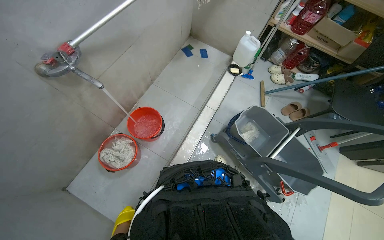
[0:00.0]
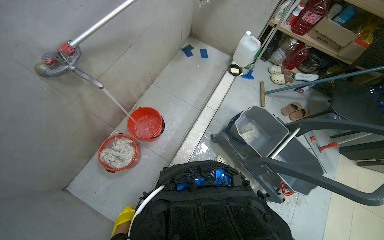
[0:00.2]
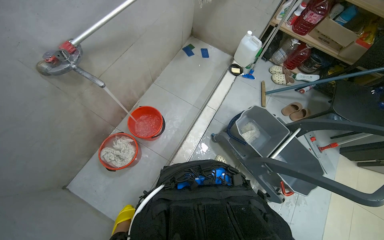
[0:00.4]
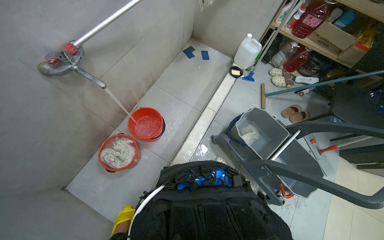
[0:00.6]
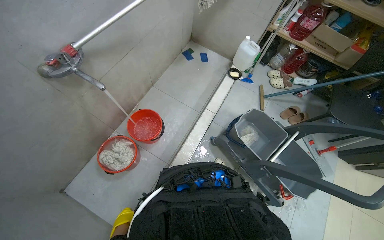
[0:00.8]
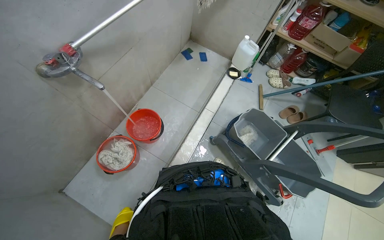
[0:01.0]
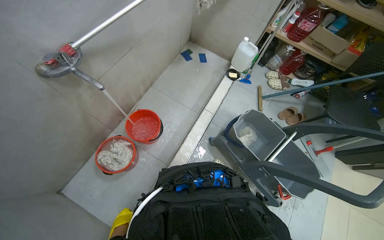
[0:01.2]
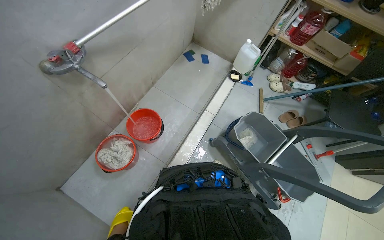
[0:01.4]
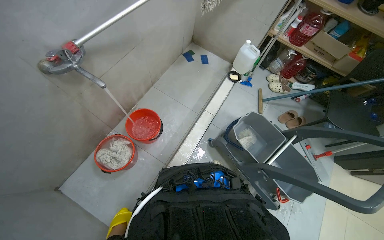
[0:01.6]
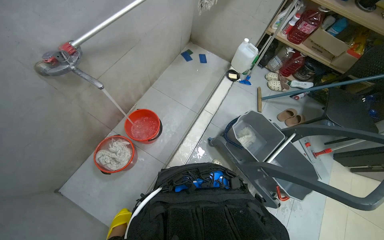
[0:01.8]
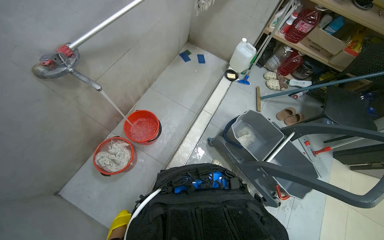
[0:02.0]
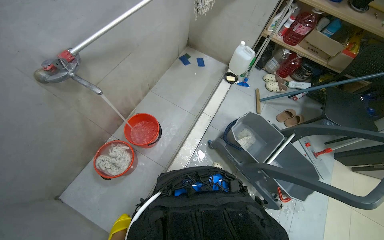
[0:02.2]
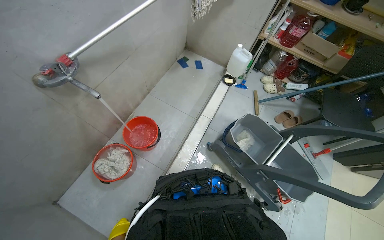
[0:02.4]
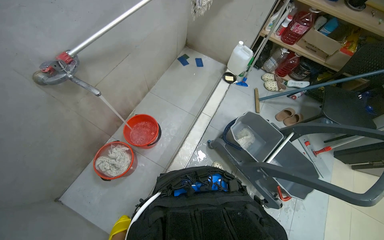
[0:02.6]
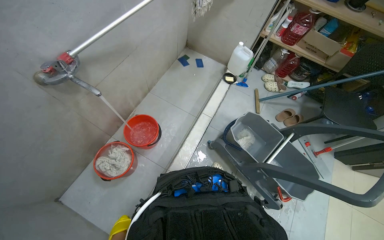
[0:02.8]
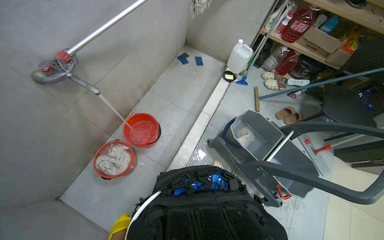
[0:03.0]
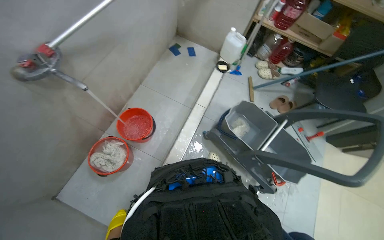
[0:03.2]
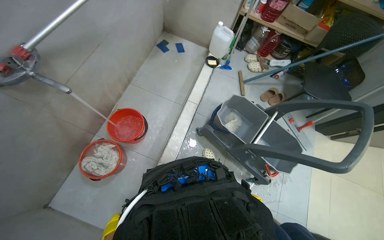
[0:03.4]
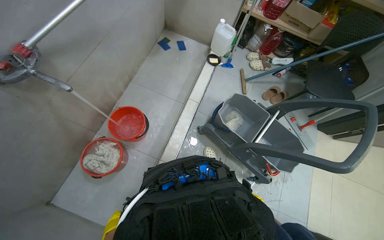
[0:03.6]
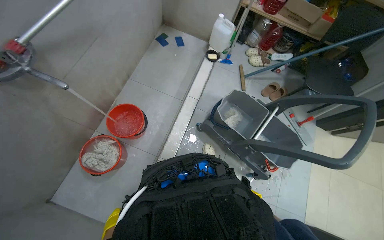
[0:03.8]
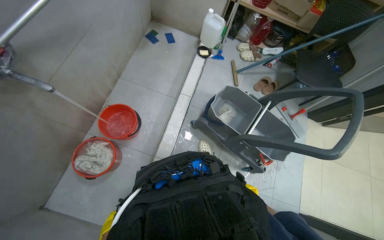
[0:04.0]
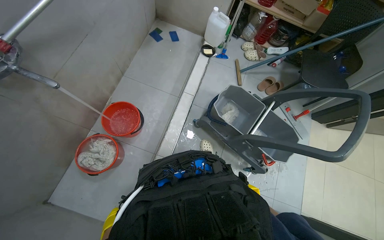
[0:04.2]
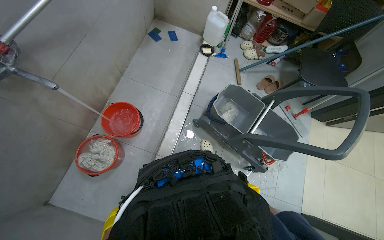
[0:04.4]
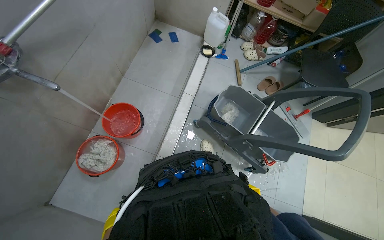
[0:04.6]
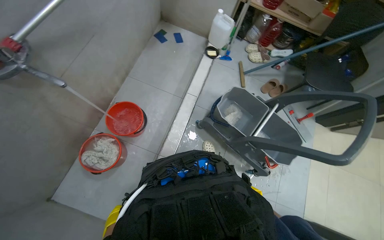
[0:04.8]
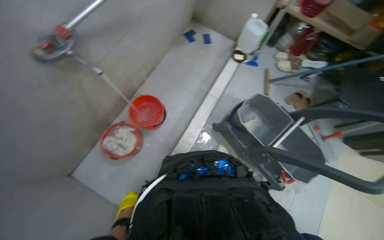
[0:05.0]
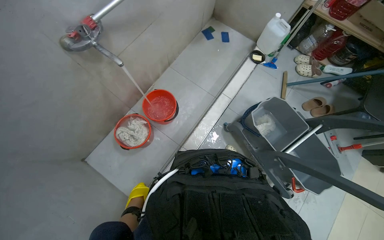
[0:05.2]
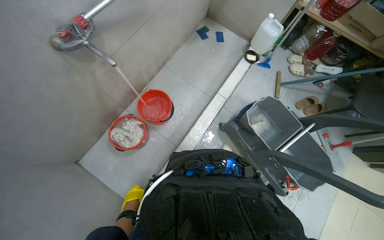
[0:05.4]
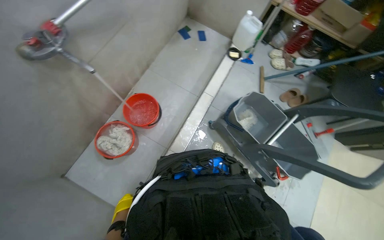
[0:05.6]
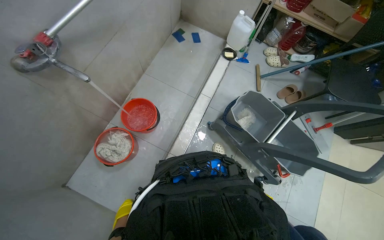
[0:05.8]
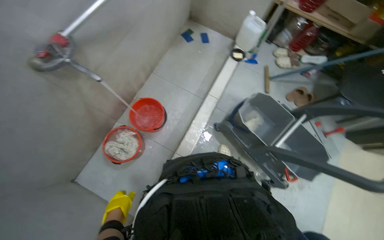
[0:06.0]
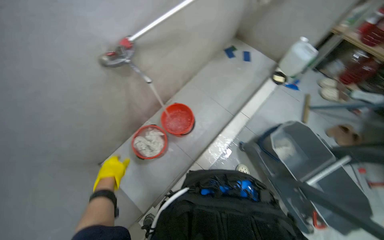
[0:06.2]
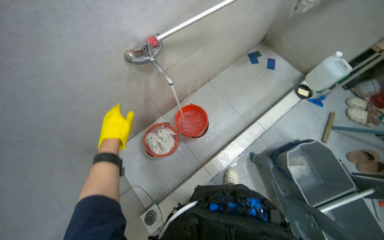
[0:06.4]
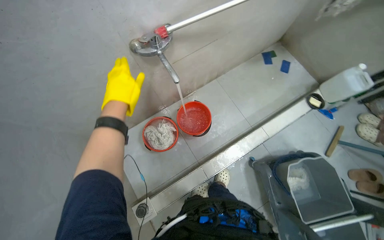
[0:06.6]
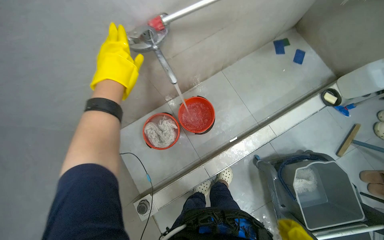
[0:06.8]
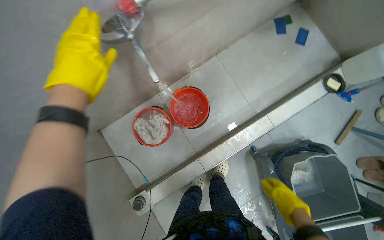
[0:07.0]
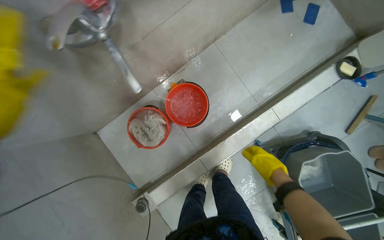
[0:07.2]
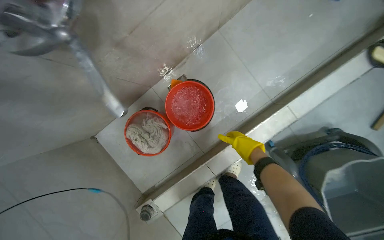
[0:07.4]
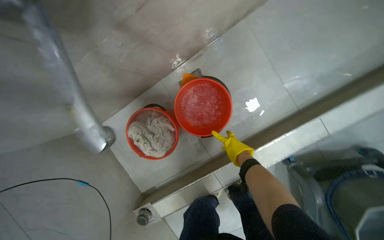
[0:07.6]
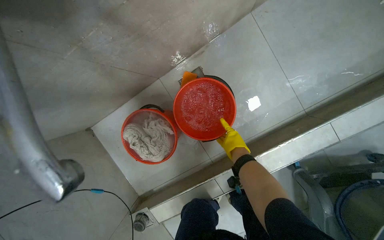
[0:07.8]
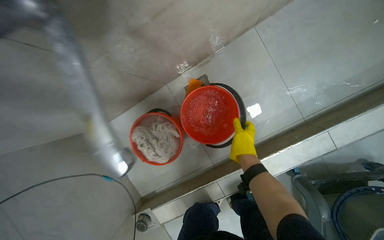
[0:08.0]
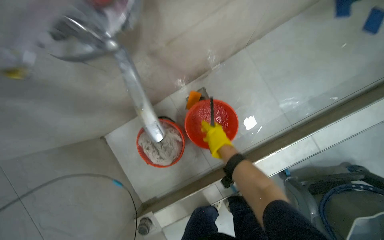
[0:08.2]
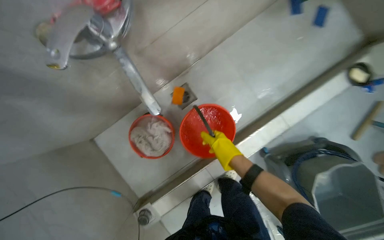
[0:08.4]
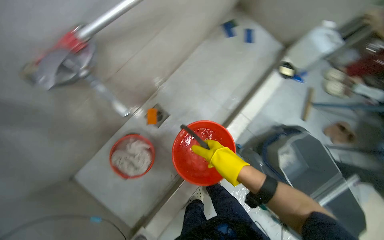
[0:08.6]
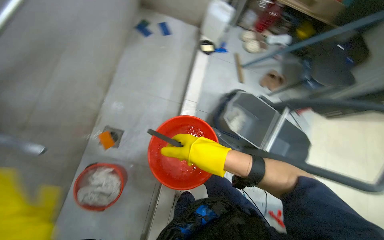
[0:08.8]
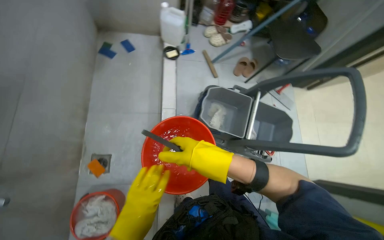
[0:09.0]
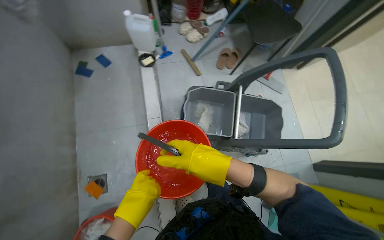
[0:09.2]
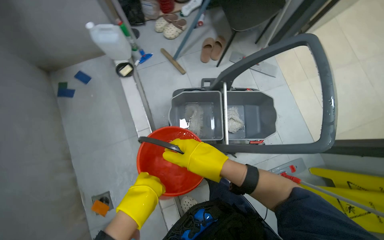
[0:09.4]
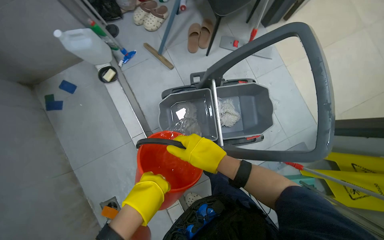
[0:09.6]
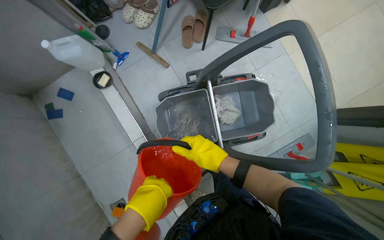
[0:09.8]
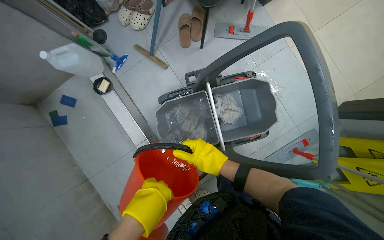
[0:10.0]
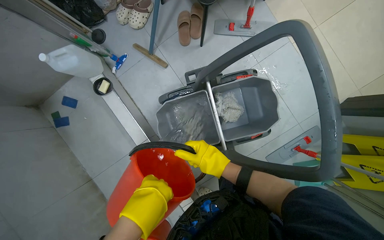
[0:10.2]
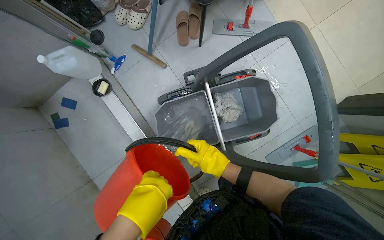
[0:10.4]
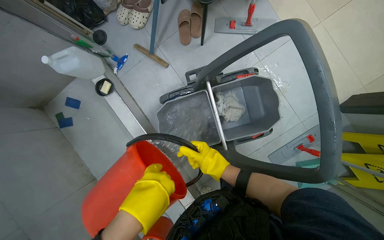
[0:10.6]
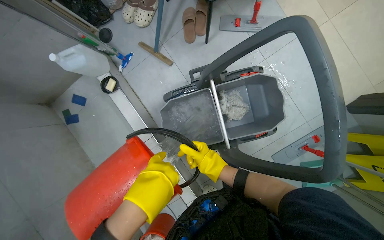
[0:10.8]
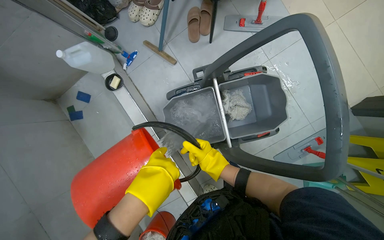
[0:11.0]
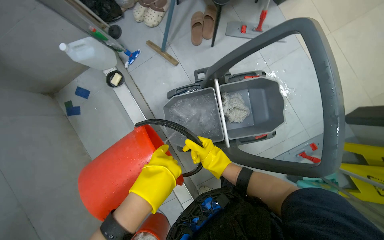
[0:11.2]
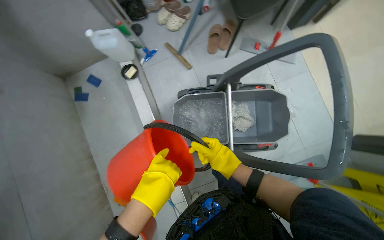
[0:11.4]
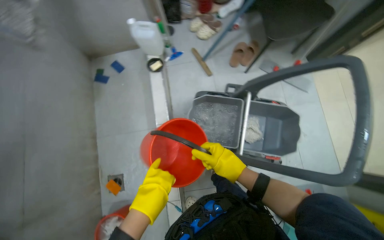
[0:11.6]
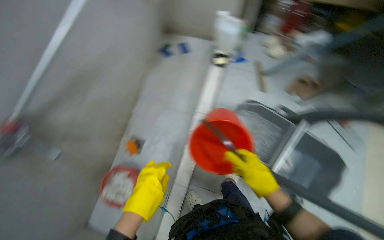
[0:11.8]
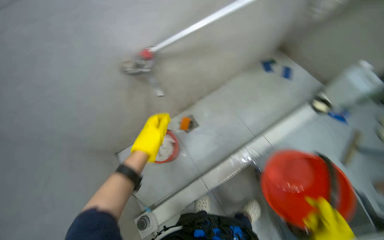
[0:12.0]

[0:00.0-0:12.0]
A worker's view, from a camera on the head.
Job: preparing cleaning supplies.
The whole recording: Filling buckets and rinsing cleaning items. The worker fills multiple buckets with water and rinses various cleaning cloths and mop heads under a faucet.
0:06.0 to 0:07.6: The wearer moves approximately 70 cm. The wearer's head swings roughly 35 degrees to the left. The view tilts some 25 degrees downward.
0:07.6 to 0:09.0: The camera travels roughly 60 cm. The wearer looks approximately 60 degrees further to the right. The view tilts approximately 15 degrees upward.
0:09.0 to 0:10.4: The head travels some 60 cm. The view tilts roughly 20 degrees downward. The scene rotates counterclockwise by some 35 degrees.
0:10.4 to 0:12.0: The camera is carried about 70 cm. The head rotates some 90 degrees to the left. The view tips upward by some 15 degrees.

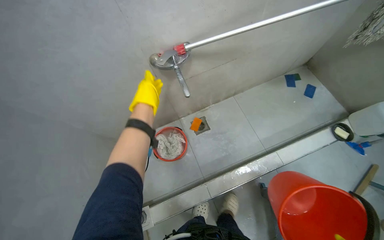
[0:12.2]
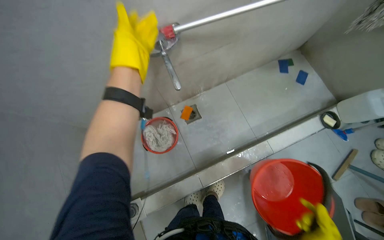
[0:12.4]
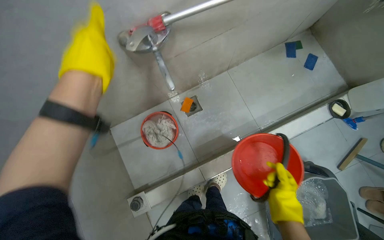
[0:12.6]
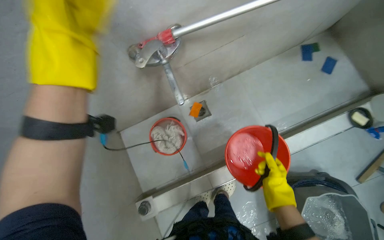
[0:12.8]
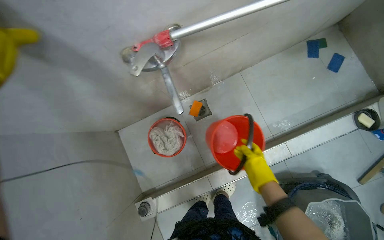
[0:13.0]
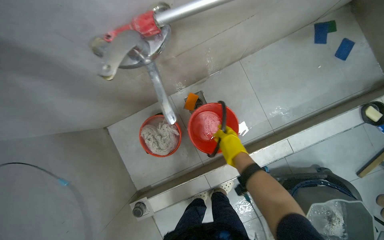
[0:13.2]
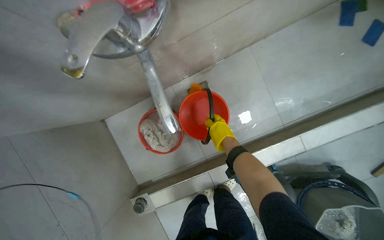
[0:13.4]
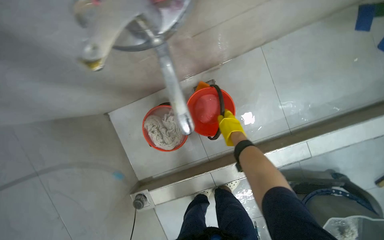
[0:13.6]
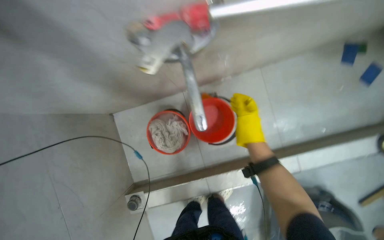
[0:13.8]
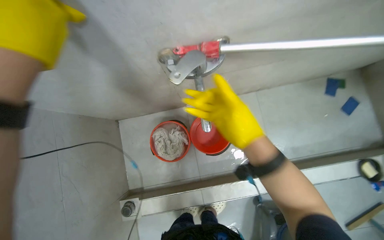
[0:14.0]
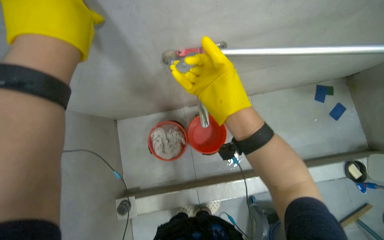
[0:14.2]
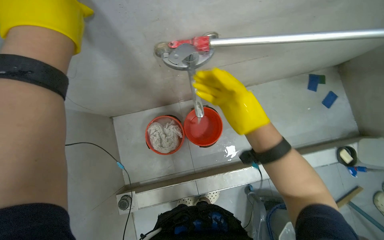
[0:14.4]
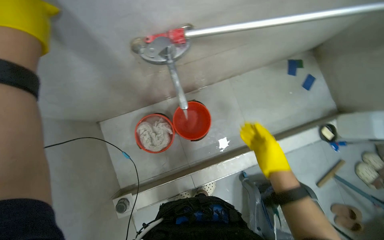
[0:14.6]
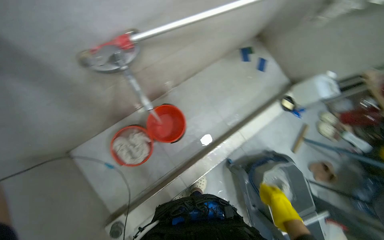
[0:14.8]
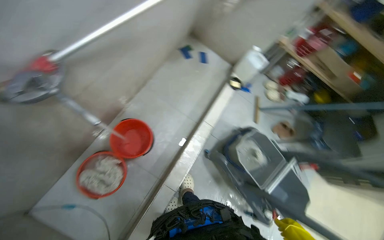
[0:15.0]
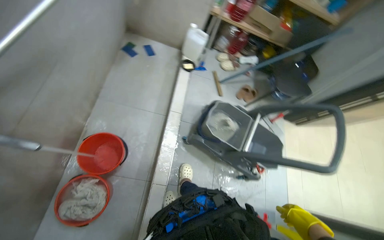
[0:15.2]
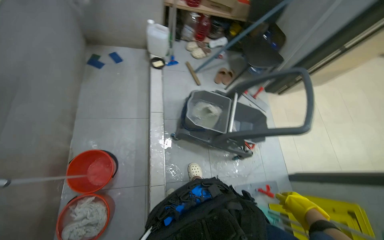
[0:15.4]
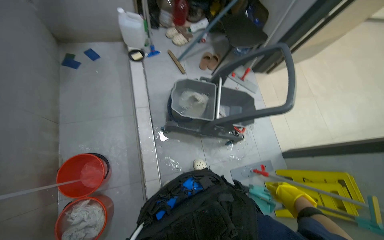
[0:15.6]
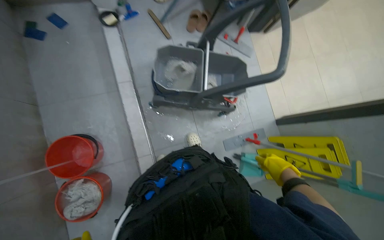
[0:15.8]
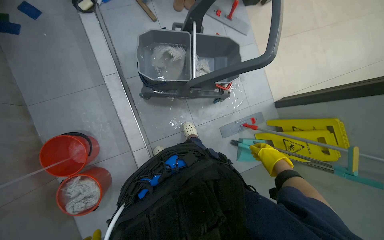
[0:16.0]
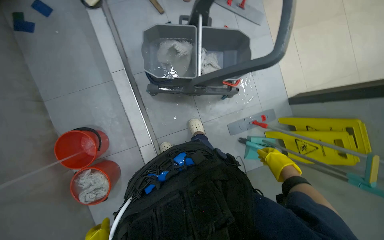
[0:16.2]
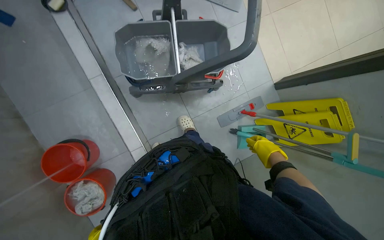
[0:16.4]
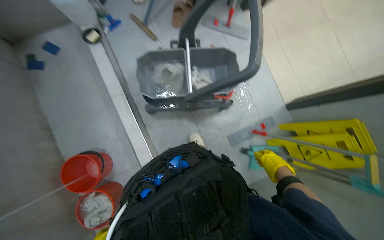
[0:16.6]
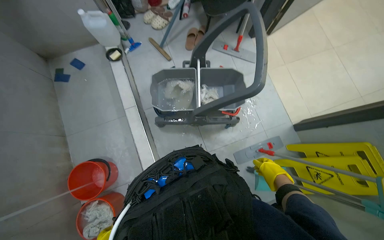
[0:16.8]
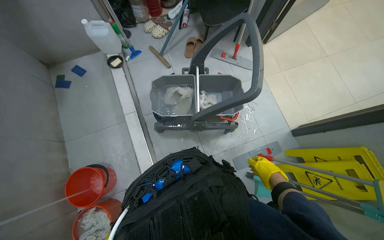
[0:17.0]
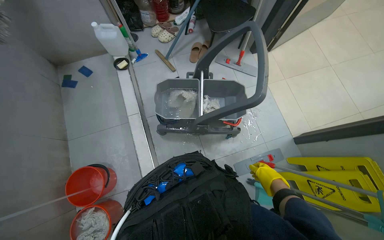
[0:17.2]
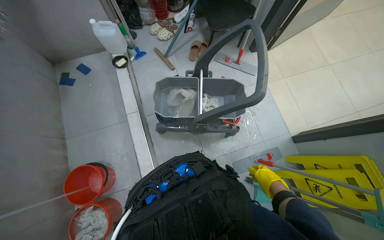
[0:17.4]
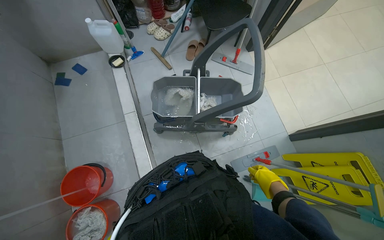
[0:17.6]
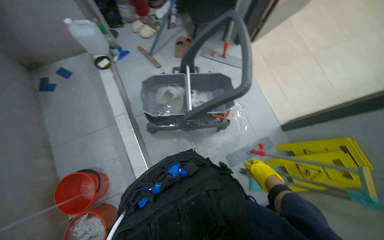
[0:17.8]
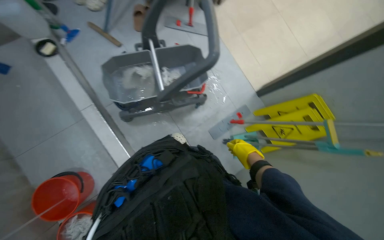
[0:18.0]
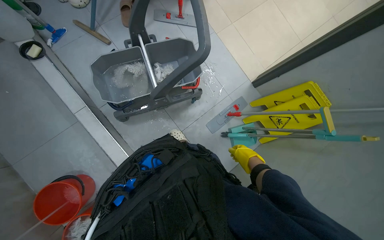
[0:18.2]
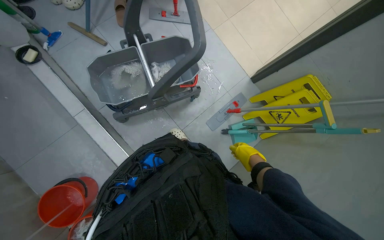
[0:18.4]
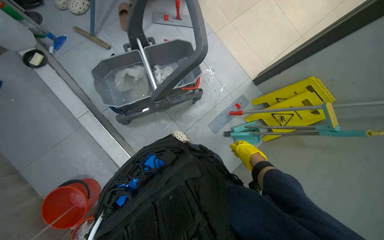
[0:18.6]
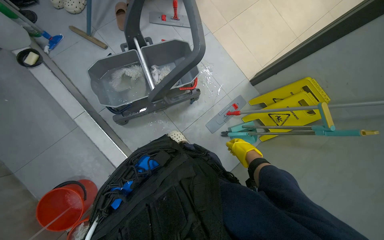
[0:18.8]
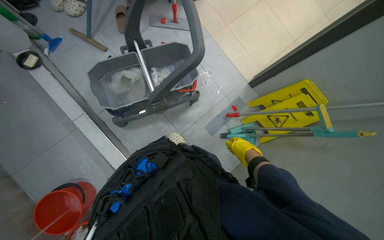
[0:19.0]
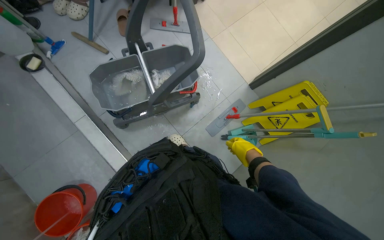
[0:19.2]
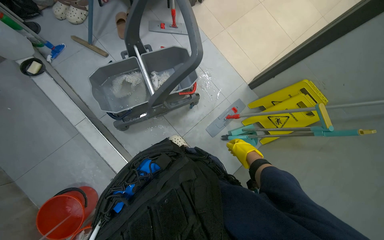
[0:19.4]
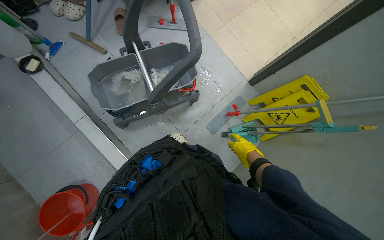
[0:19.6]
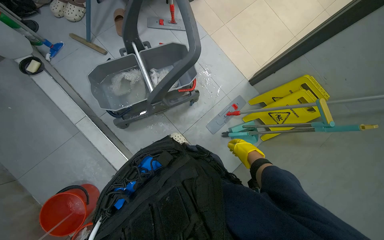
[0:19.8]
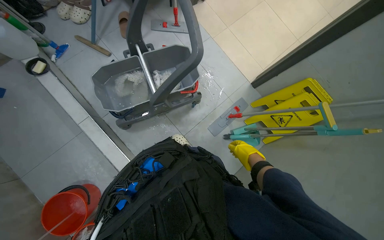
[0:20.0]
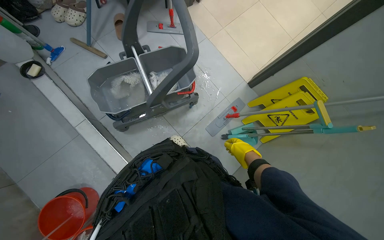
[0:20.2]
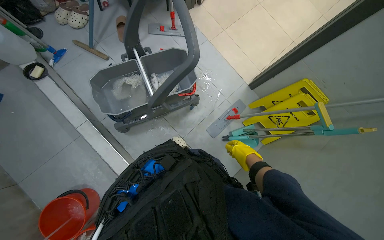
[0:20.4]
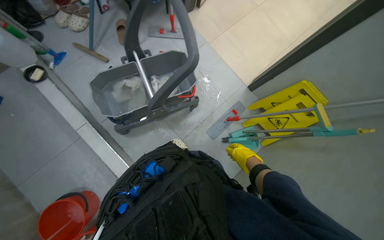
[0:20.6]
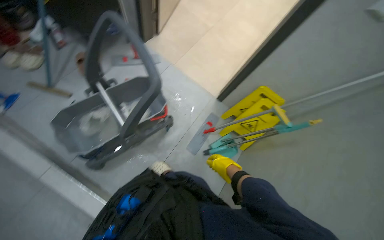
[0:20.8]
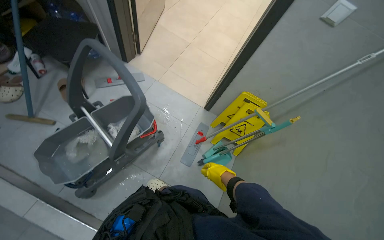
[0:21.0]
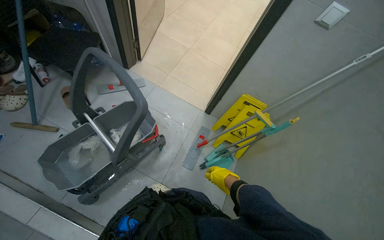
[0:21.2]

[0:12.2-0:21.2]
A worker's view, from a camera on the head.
Job: preparing cleaning supplies.
The whole recording: Filling buckets and rinsing cleaning items. The worker fills multiple buckets with water and rinses various cleaning cloths and mop heads under a faucet.
0:12.2 to 0:13.8: The camera travels roughly 40 cm. The view tilts about 25 degrees downward.
0:13.8 to 0:15.2: The wearer moves approximately 40 cm. The wearer's head swings roughly 65 degrees to the right.
0:15.2 to 0:16.6: The camera travels roughly 50 cm. The view tips downward by some 20 degrees. The scene rotates counterclockwise by about 35 degrees.
0:19.8 to 0:21.2: The head turns to the right by about 20 degrees. The view tips upward by some 15 degrees.
